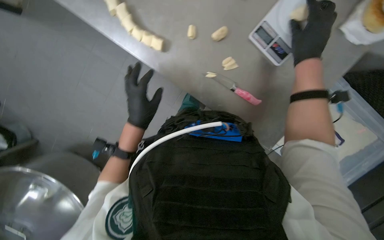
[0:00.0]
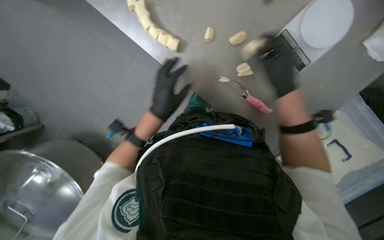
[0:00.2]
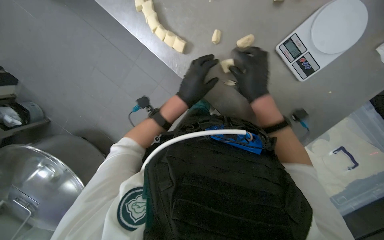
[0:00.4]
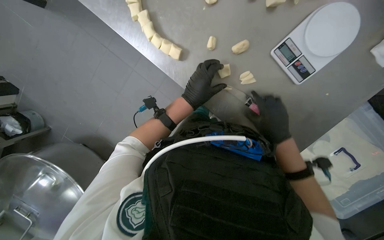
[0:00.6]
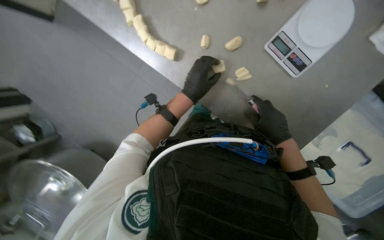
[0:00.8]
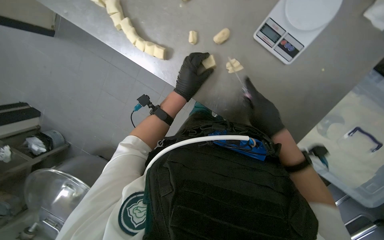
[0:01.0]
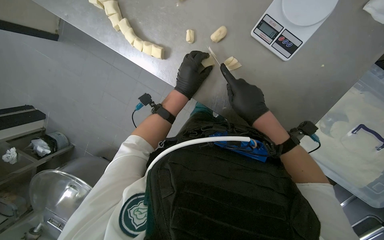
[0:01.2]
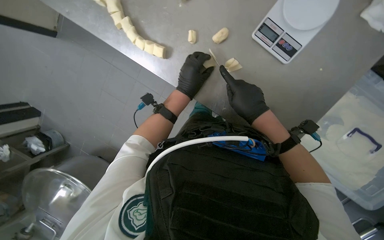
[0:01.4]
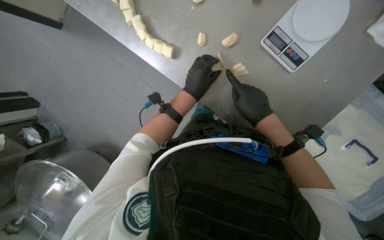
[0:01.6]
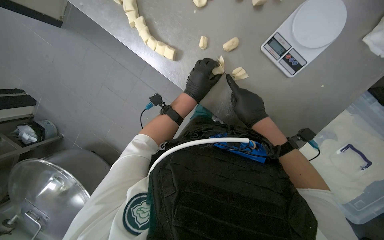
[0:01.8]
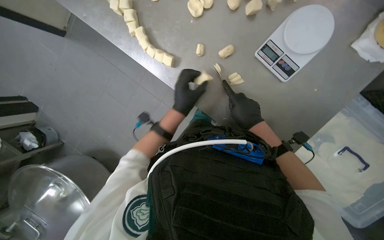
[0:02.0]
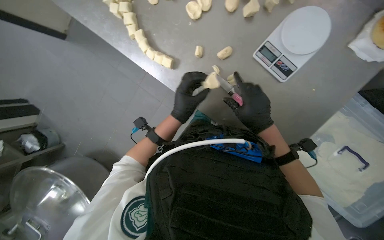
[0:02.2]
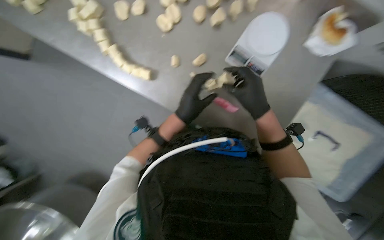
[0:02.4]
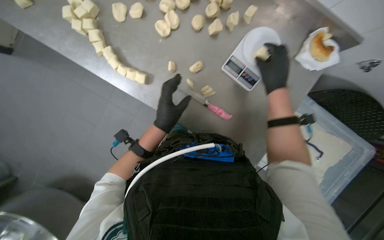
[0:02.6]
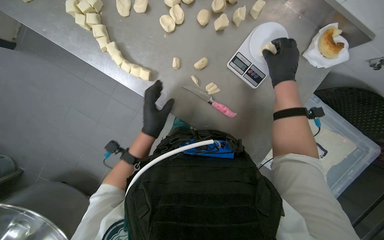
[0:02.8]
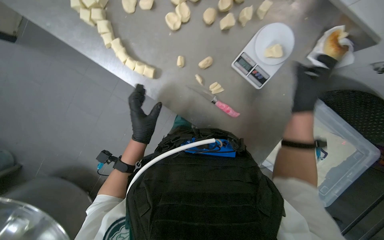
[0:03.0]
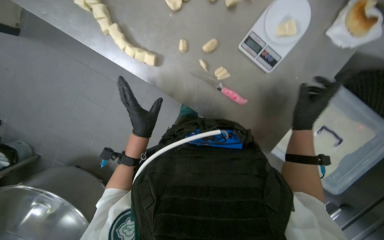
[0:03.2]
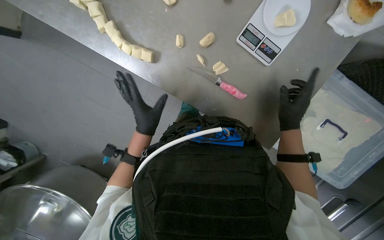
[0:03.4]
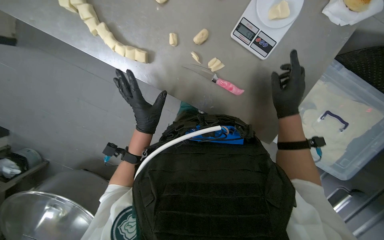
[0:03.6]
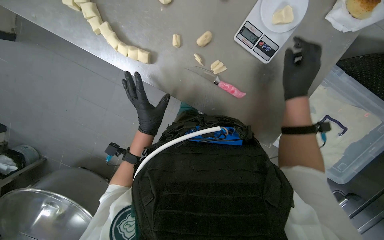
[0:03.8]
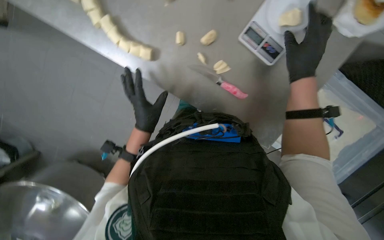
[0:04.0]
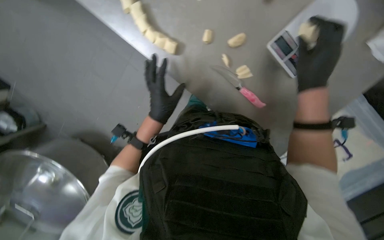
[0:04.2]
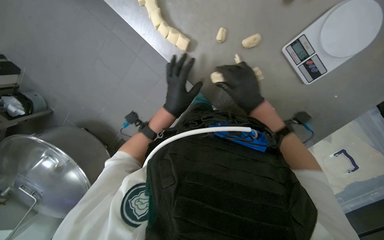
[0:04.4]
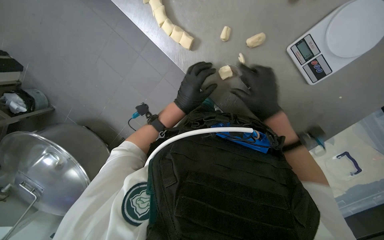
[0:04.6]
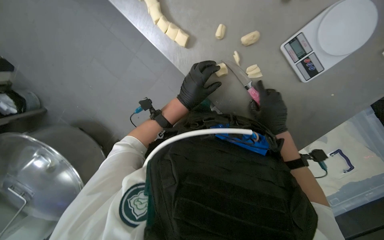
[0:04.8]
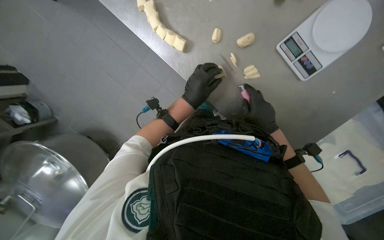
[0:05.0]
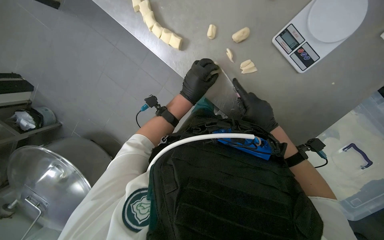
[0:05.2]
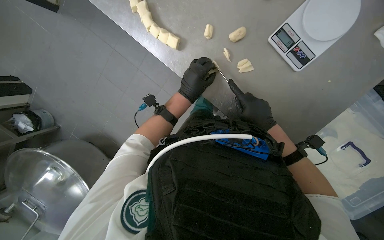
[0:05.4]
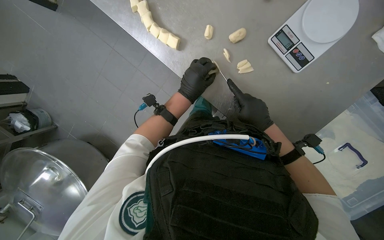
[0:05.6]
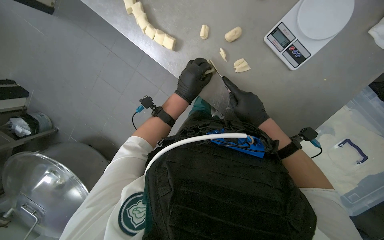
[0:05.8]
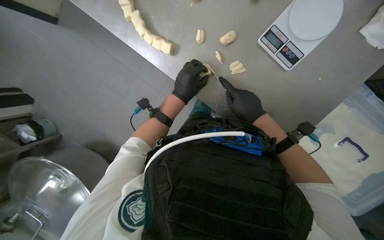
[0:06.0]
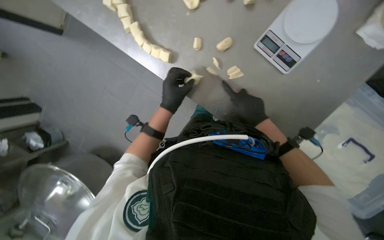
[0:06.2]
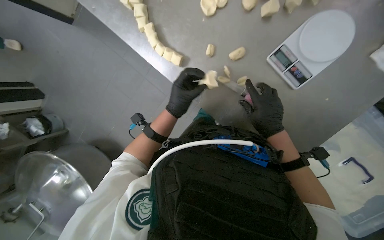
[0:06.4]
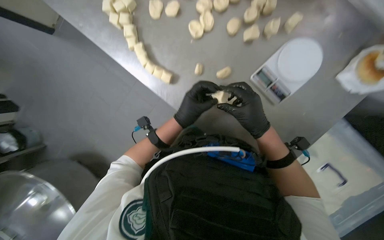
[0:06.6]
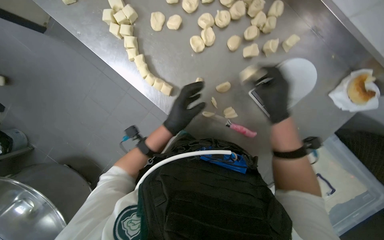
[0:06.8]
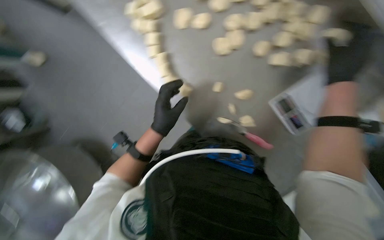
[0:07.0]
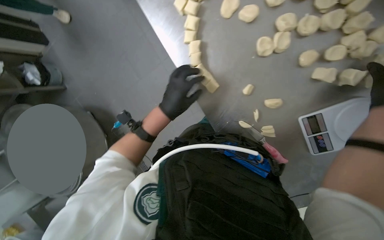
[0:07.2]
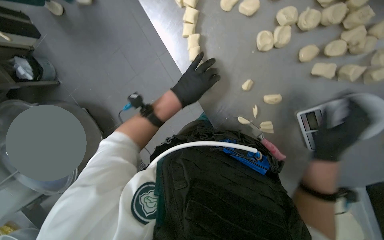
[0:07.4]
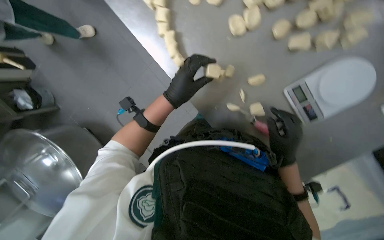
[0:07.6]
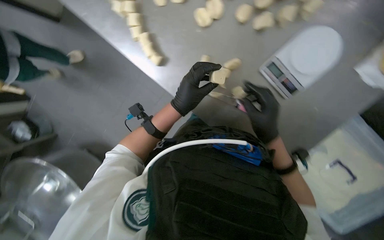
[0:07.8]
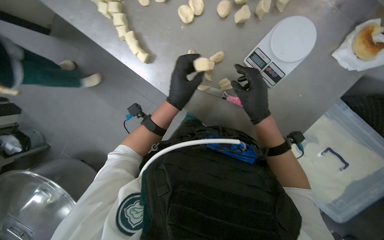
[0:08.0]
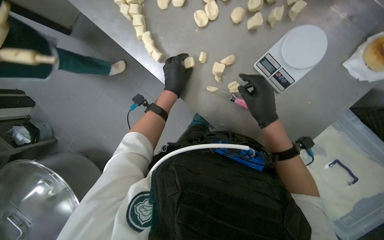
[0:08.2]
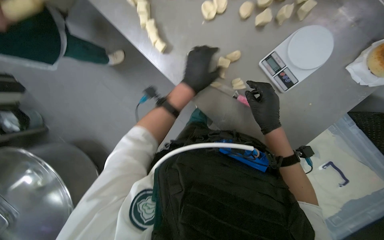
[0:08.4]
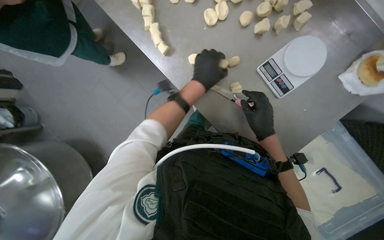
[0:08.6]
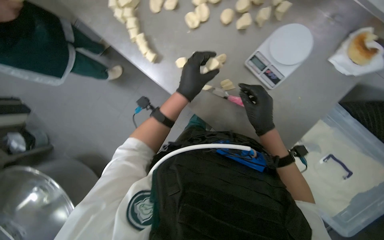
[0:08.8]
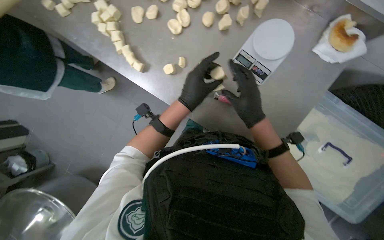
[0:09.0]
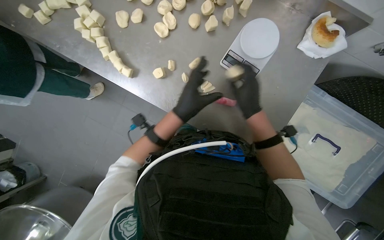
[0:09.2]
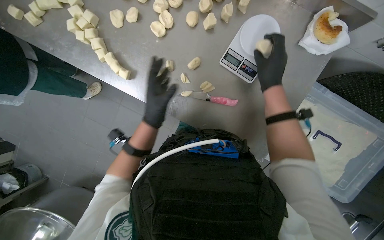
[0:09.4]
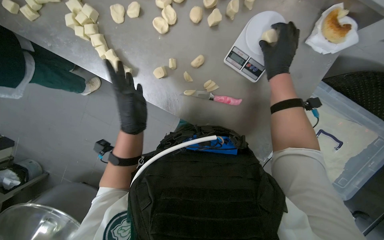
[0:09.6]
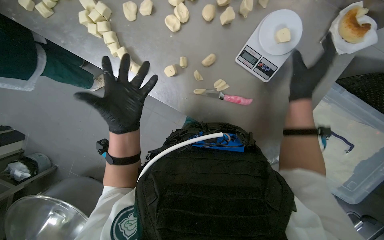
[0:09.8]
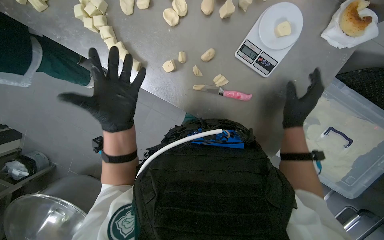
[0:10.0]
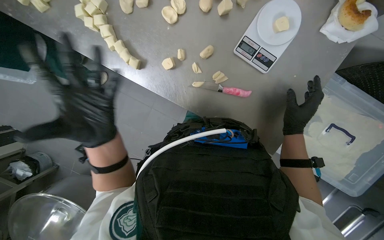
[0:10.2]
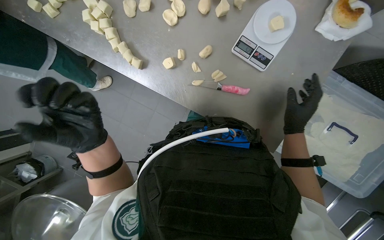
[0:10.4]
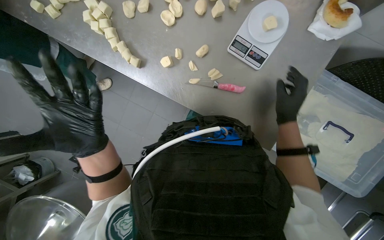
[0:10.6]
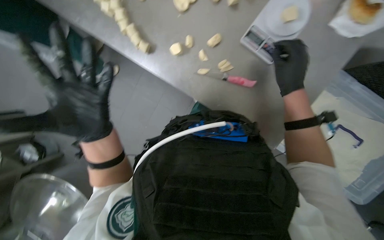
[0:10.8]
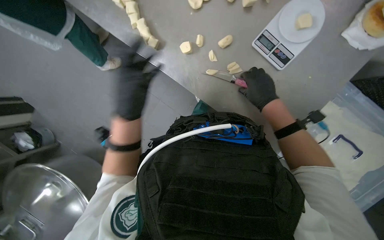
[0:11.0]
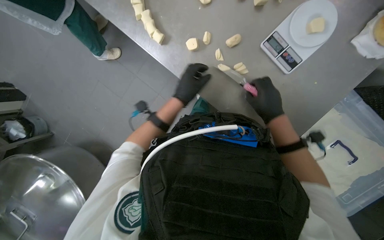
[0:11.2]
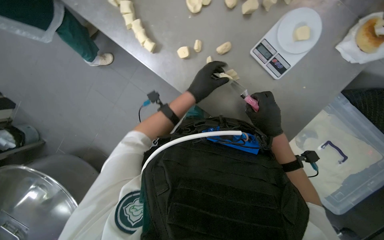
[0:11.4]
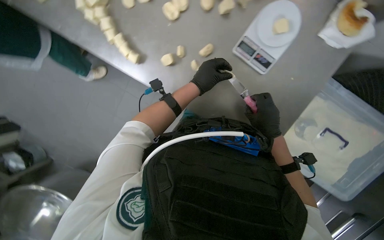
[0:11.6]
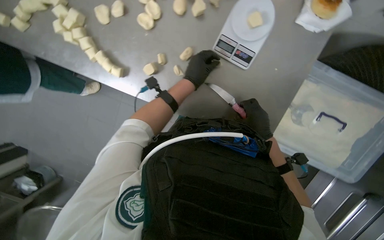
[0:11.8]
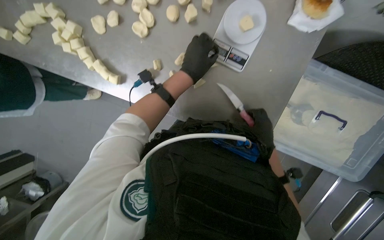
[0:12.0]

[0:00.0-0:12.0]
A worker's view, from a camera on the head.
Job: preparing food.
The whole recording: Portioning and shaping dough. The worker cuts dough into individual portions, weighs them, and then shapes them into balls.
0:00.0 to 0:01.6: The left hand is displaced to the right and up the picture by roughly 15 cm; the right hand heads down the picture and to the left, covering some 15 cm.
0:01.6 to 0:03.0: The right hand travels to the right by about 15 cm, and reaches some 15 cm up the picture, then returns; the left hand heads to the left and down the picture, covering some 15 cm.
0:03.0 to 0:04.4: The right hand is displaced to the left by approximately 20 cm.
0:06.0 to 0:07.6: The left hand goes approximately 10 cm nearer to the camera. The right hand travels to the right and back again, approximately 15 cm each way.
0:09.0 to 0:10.4: The right hand goes about 10 cm to the right, and travels up the picture and back again, approximately 15 cm each way, while the left hand travels to the left and down the picture by about 25 cm.
0:10.4 to 0:12.0: The right hand moves approximately 10 cm up the picture and comes back; the left hand heads to the right and up the picture, covering some 35 cm.

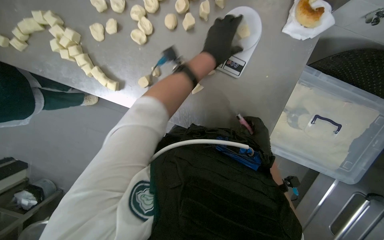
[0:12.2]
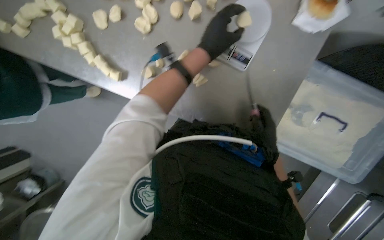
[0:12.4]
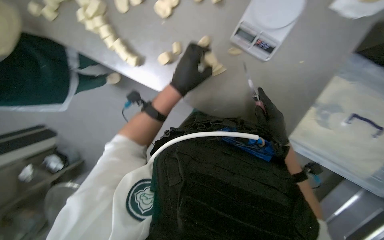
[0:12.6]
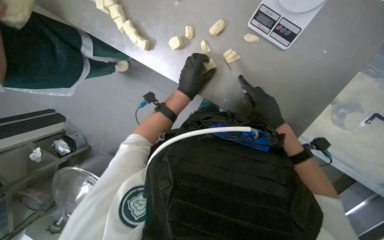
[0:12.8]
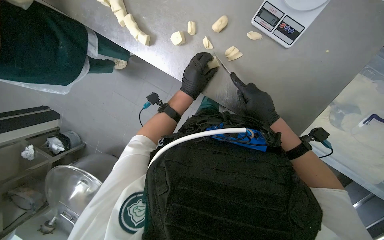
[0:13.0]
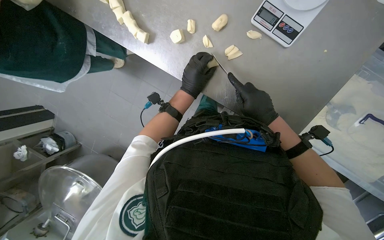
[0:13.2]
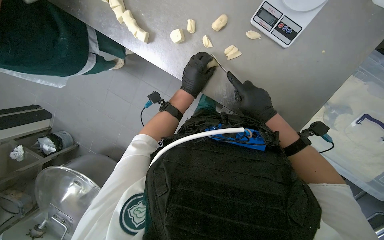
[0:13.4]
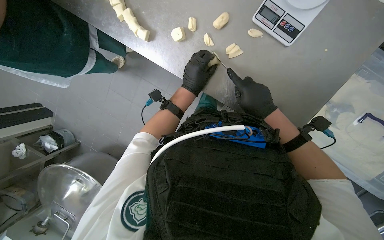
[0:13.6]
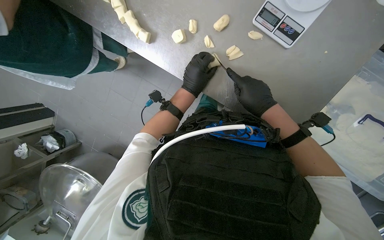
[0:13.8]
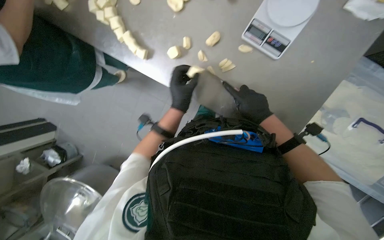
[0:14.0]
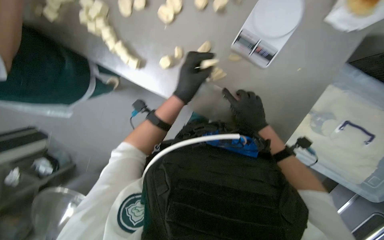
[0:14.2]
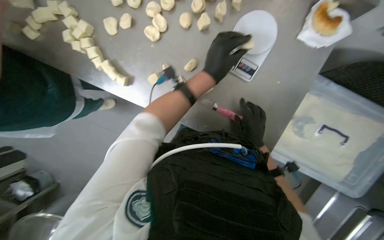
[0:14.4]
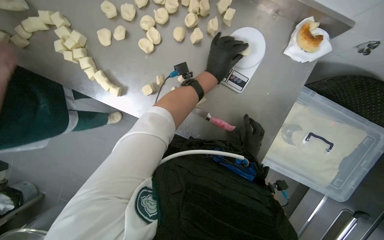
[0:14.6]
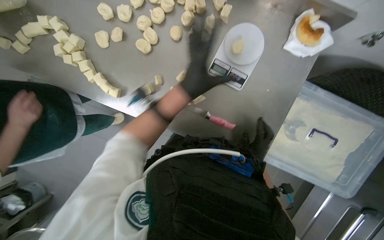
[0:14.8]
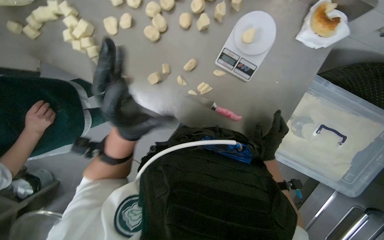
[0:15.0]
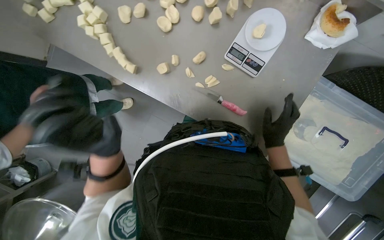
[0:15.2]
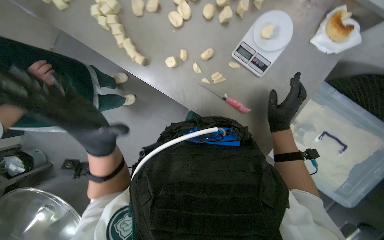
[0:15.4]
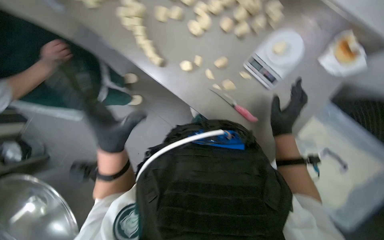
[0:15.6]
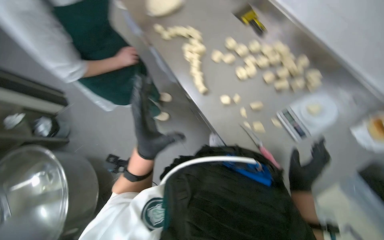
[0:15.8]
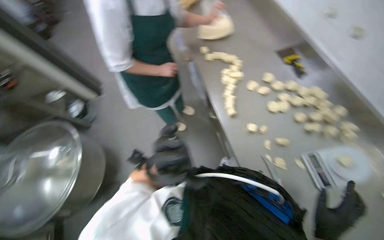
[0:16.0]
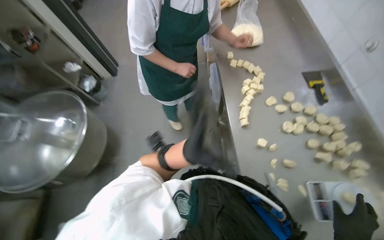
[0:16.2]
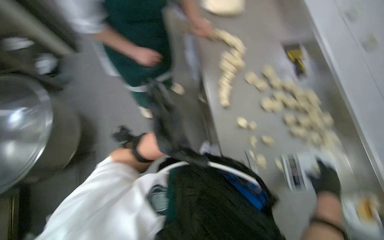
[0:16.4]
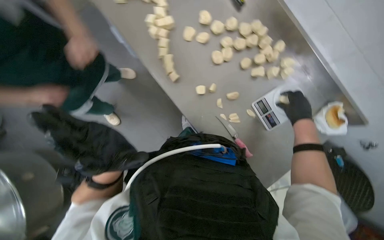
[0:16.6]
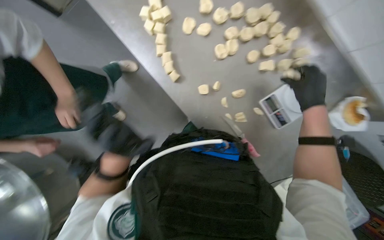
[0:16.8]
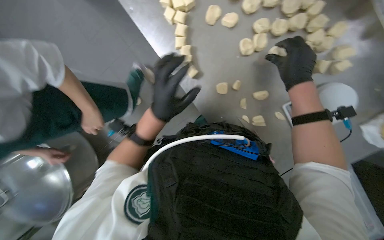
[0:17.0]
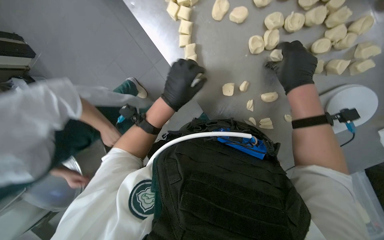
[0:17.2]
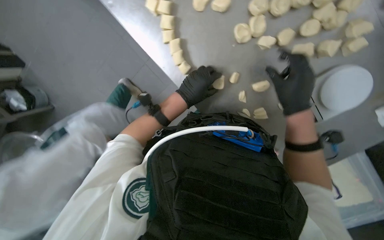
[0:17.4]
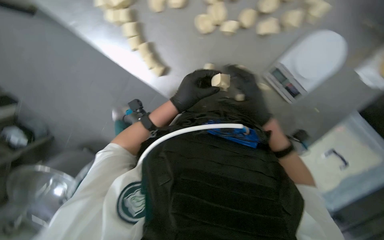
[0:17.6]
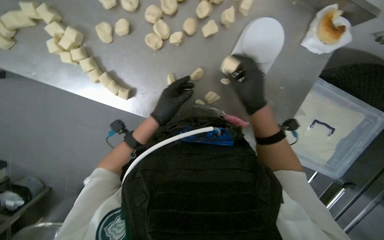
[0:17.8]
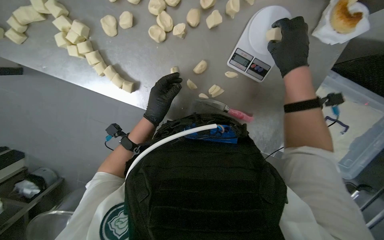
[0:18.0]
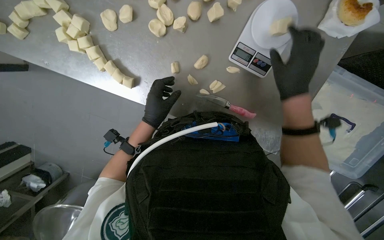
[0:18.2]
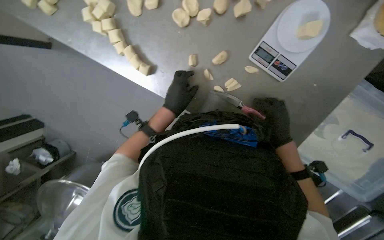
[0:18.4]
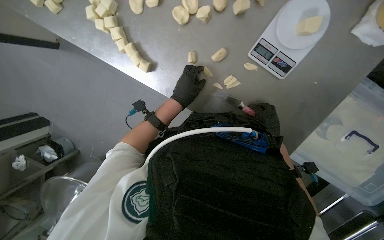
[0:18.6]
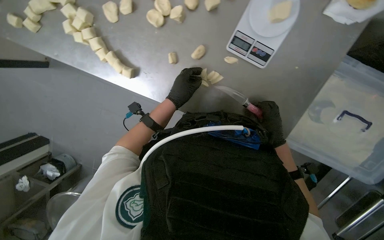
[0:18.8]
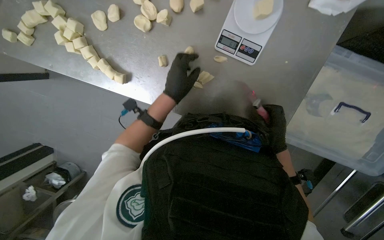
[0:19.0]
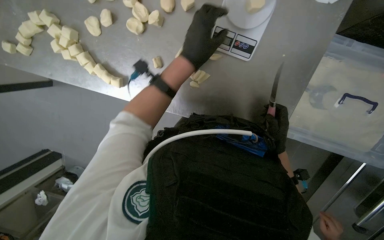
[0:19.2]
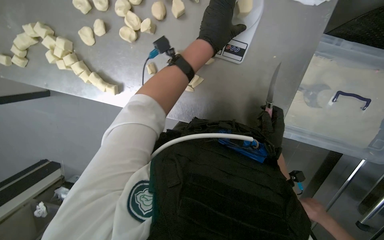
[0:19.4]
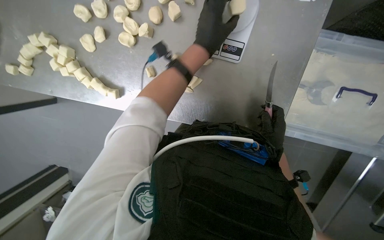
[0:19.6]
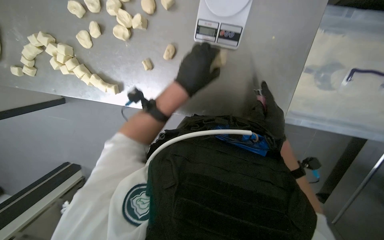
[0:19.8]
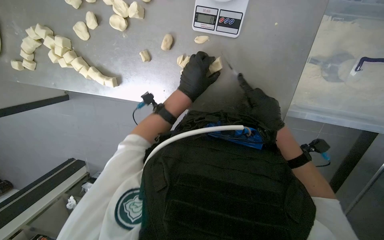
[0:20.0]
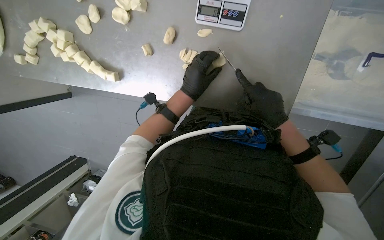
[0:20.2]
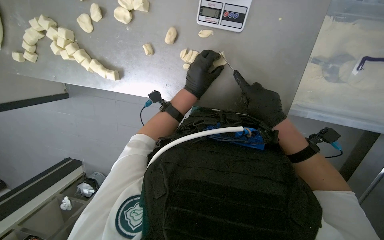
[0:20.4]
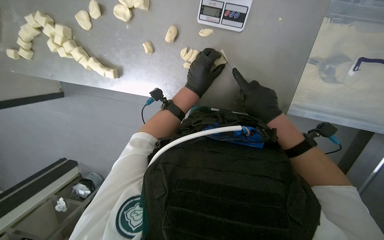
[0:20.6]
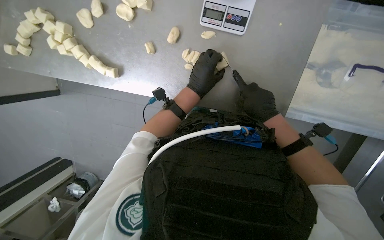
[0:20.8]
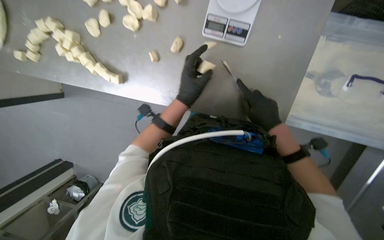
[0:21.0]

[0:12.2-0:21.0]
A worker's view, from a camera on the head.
Job: preparing food.
The whole recording: Portioning and shaping dough. The worker cuts dough into individual portions, weighs them, and then shapes them into balls.
0:12.2 to 0:13.6: The left hand moves farther from the camera, to the left and down the picture, approximately 30 cm.
0:13.6 to 0:15.2: The right hand heads to the right, covering approximately 10 cm.
0:15.2 to 0:16.6: The scene turns about 25 degrees clockwise in the picture.
0:16.6 to 0:18.0: The wearer looks approximately 15 degrees further downward. Everything in view rotates about 30 degrees counterclockwise.
0:18.0 to 0:19.6: The right hand is displaced down the picture and farther from the camera by about 30 cm. Meanwhile the left hand moves to the right and up the picture, about 30 cm.
0:19.6 to 0:21.0: The left hand heads down the picture and farther from the camera, covering about 20 cm.
